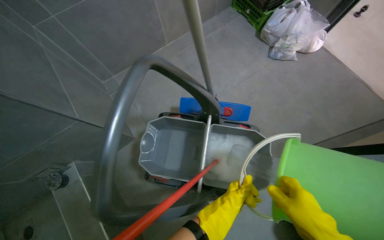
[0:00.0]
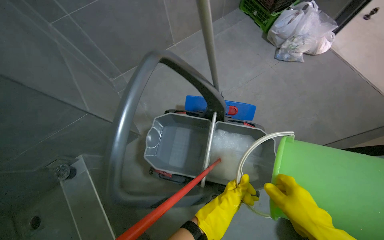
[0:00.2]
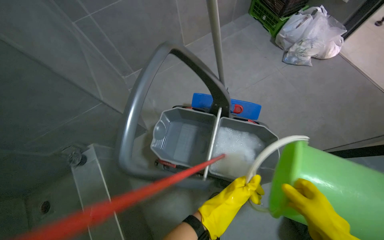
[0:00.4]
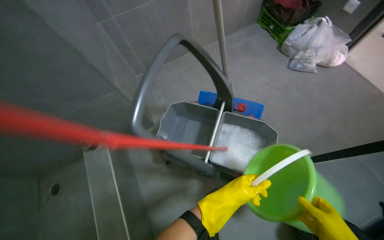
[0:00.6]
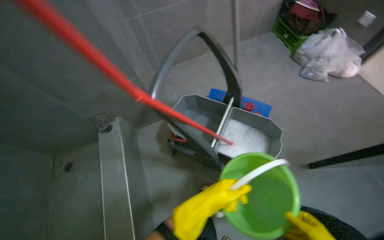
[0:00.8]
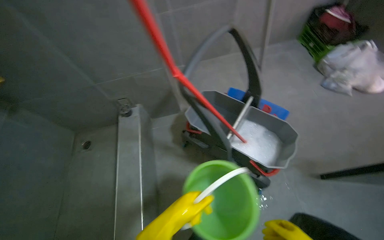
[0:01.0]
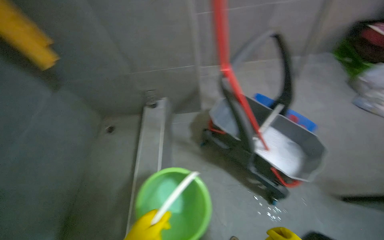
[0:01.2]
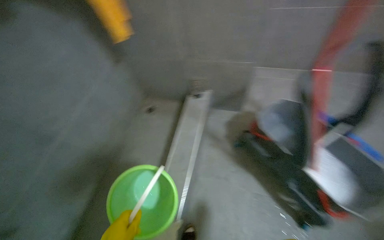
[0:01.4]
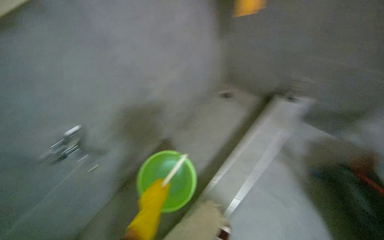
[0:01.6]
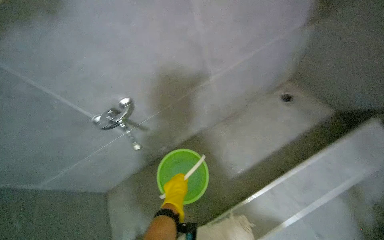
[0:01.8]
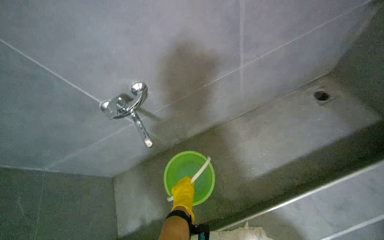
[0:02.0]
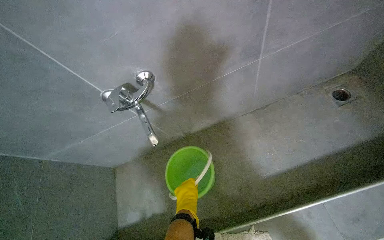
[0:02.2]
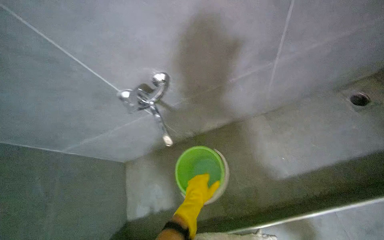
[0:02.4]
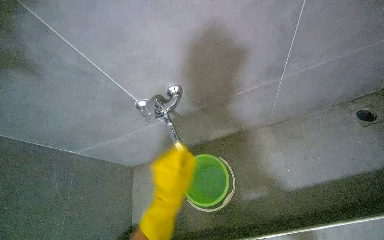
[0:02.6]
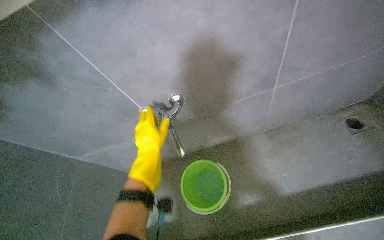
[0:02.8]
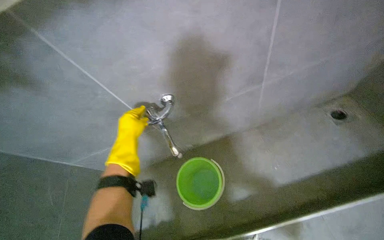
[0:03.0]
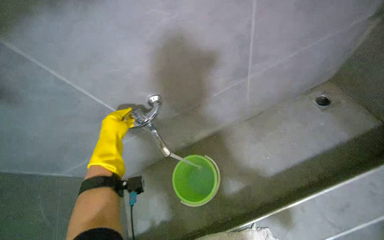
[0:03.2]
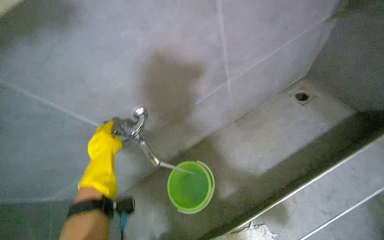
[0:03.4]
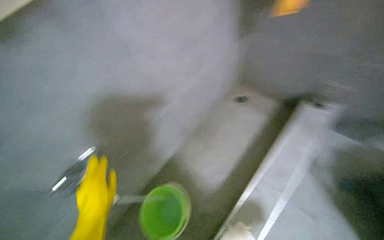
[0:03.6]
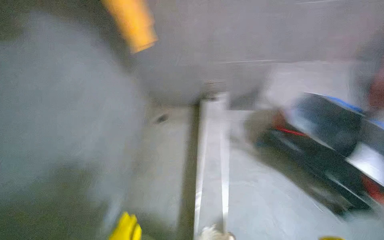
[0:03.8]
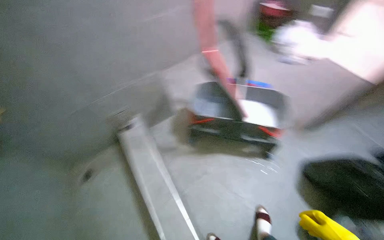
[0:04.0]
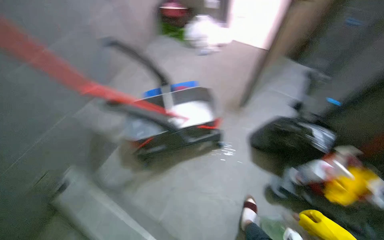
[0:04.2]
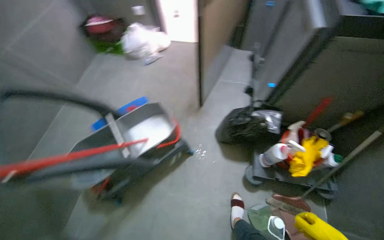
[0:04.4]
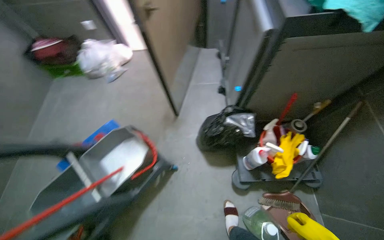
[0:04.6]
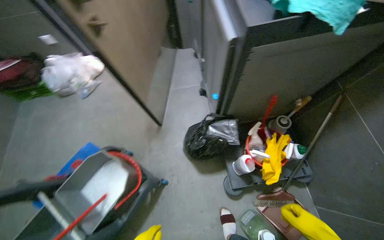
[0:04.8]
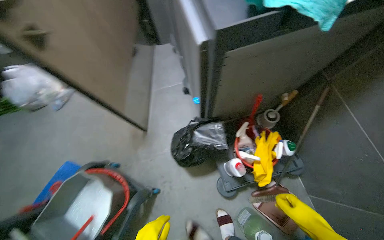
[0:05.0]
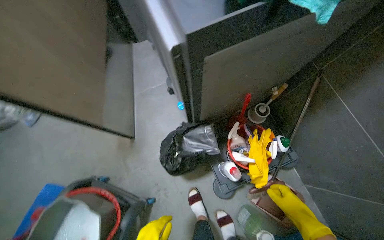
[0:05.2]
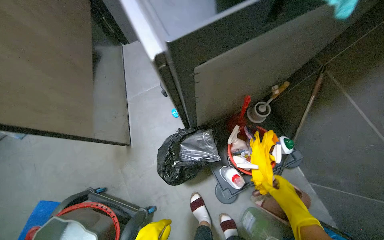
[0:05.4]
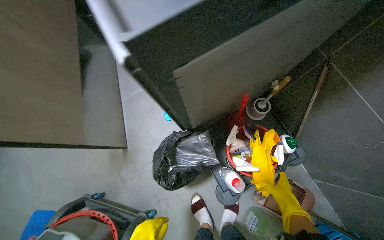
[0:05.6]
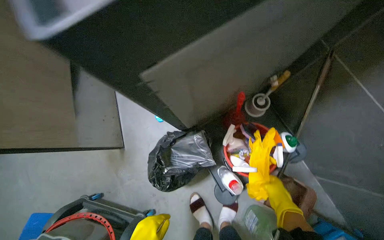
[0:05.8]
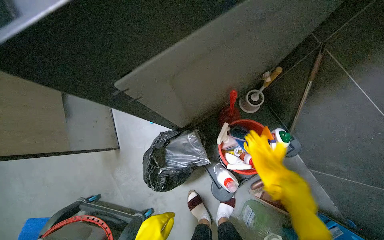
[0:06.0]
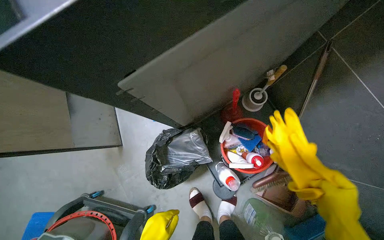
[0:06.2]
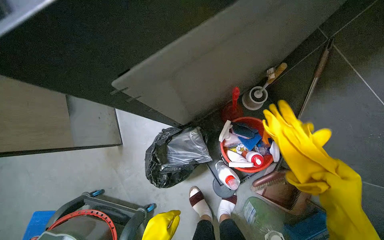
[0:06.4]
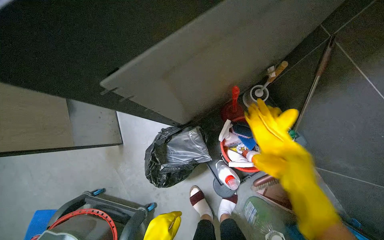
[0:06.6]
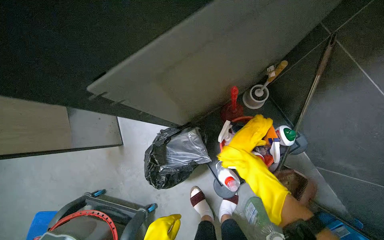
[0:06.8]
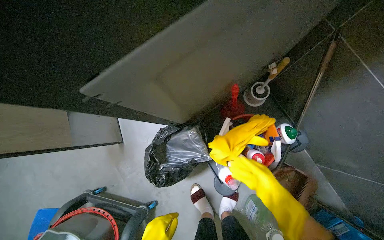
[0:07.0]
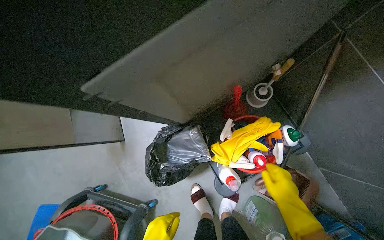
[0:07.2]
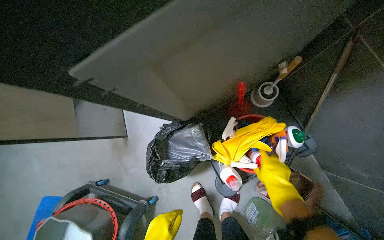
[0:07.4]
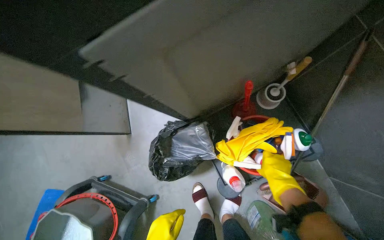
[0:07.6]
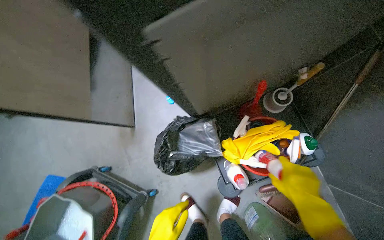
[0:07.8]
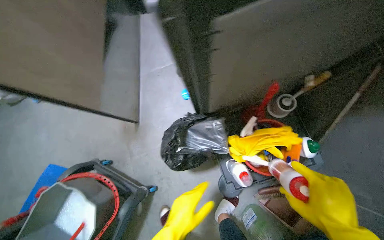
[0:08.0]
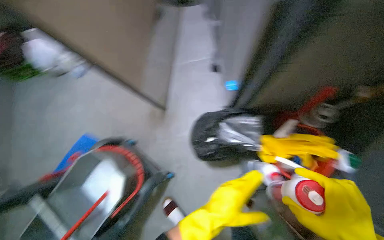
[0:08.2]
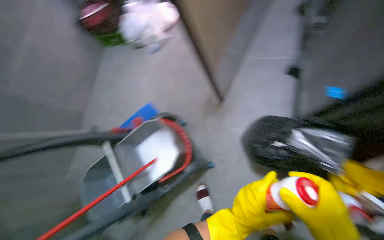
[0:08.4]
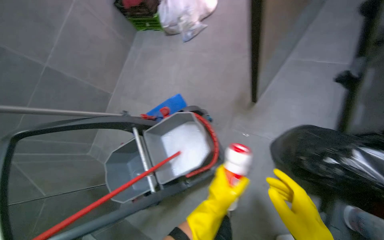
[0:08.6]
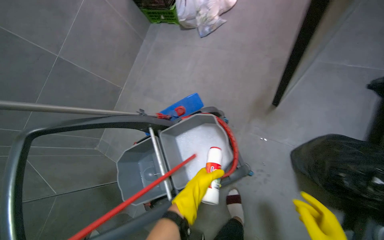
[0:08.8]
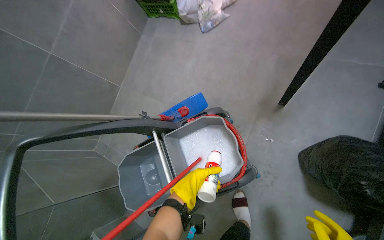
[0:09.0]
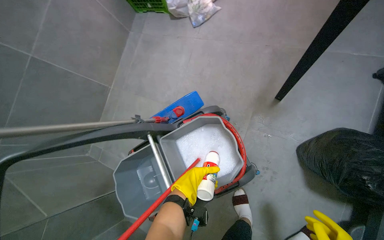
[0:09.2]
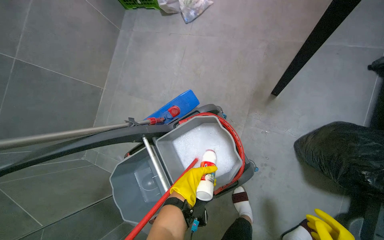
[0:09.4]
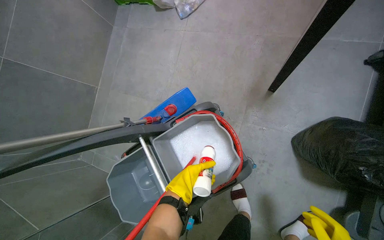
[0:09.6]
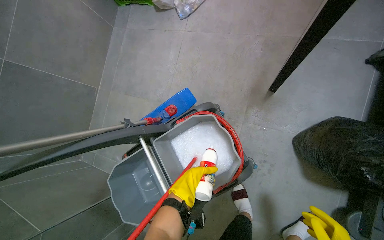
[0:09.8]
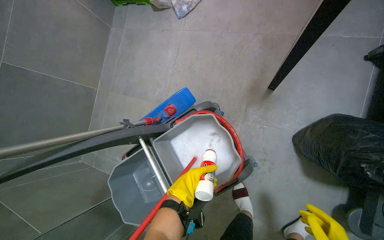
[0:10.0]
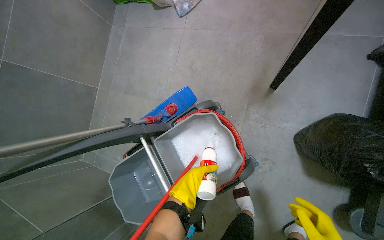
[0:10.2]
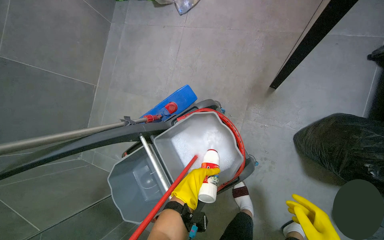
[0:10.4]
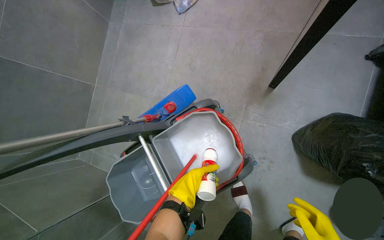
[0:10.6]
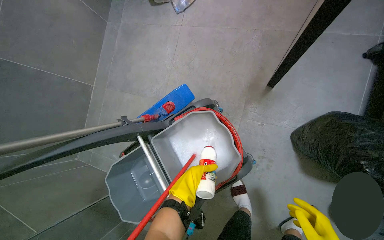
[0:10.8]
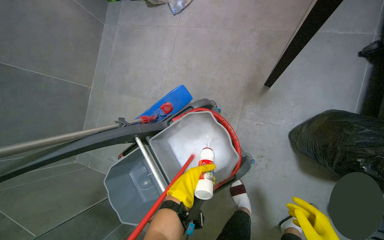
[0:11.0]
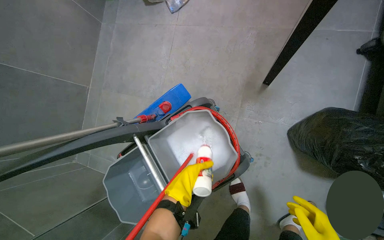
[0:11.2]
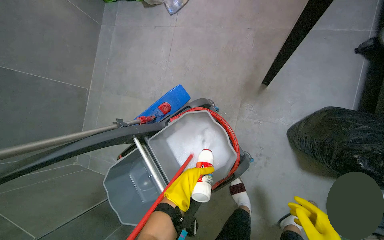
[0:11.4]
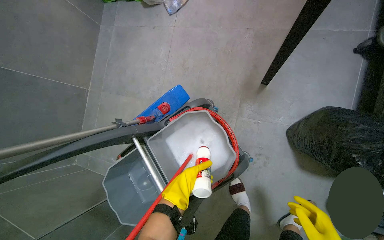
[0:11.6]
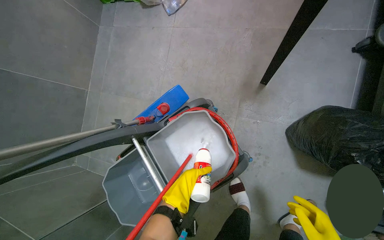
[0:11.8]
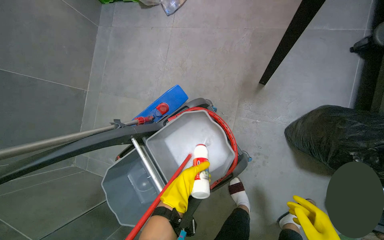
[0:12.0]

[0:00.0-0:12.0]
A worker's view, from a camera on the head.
Job: preparing cleaning supplies.
The whole recording: Preparing cleaning solution in cart. The worker fills a cleaning cart with water and various cleaning agents, putting on gloves during the process.
0:00.0 to 0:01.6: The camera travels some 80 cm. The wearer's head swings some 80 degrees to the left.
0:01.6 to 0:03.0: The wearer's head swings some 20 degrees to the left. The left hand moves up the picture and to the left, approximately 35 cm.
0:03.0 to 0:04.4: The camera travels some 80 cm. The head turns to the right by some 150 degrees. The view tips upward by some 20 degrees.
0:04.4 to 0:06.0: The head travels about 70 cm. The wearer's head swings approximately 45 degrees to the right. The view tips downward by about 15 degrees.
0:06.0 to 0:07.6: The right hand goes nearer and farther, approximately 20 cm each way, reversing 2 times.
0:07.6 to 0:09.0: The wearer moves some 70 cm. The head turns to the left by about 50 degrees.

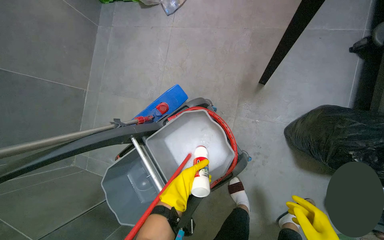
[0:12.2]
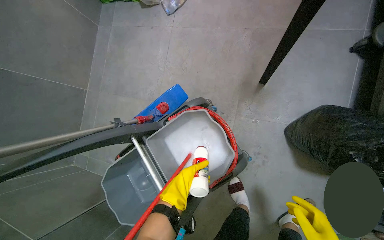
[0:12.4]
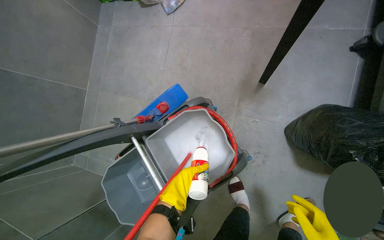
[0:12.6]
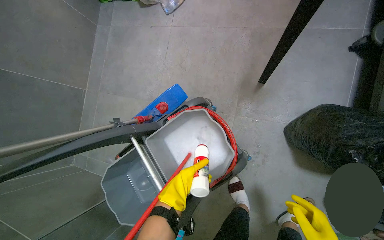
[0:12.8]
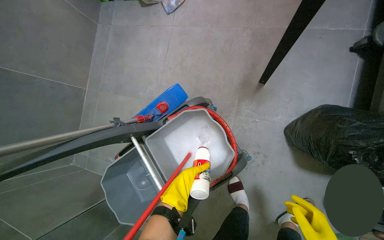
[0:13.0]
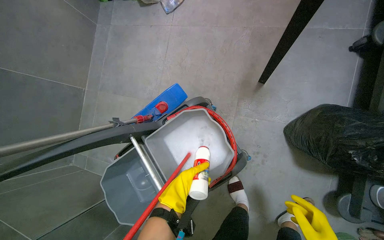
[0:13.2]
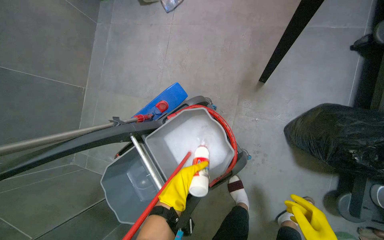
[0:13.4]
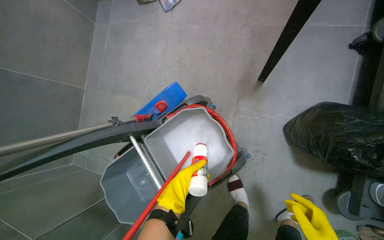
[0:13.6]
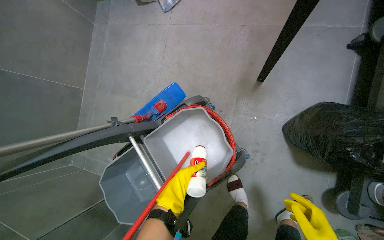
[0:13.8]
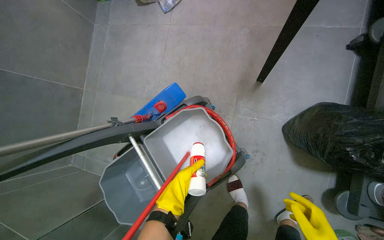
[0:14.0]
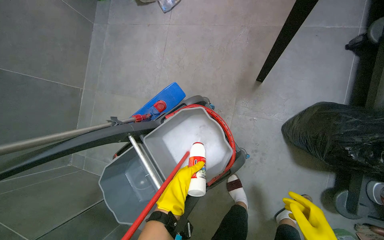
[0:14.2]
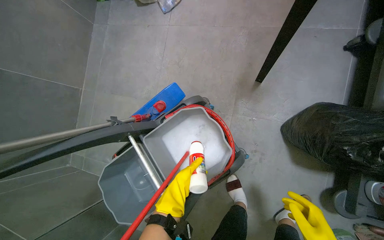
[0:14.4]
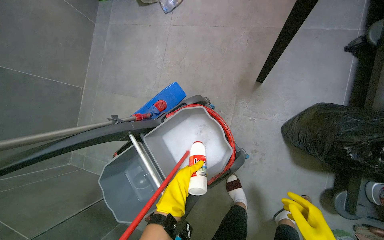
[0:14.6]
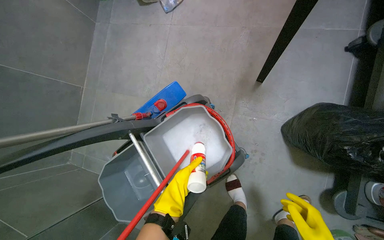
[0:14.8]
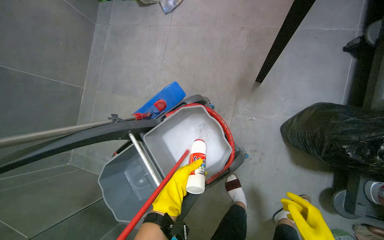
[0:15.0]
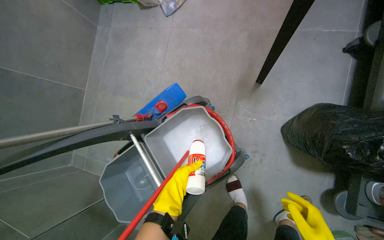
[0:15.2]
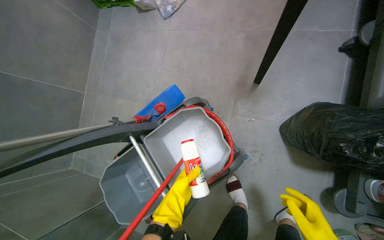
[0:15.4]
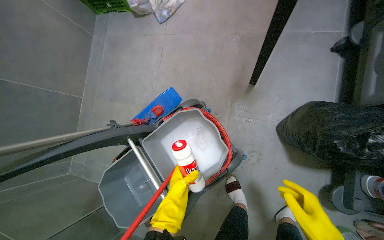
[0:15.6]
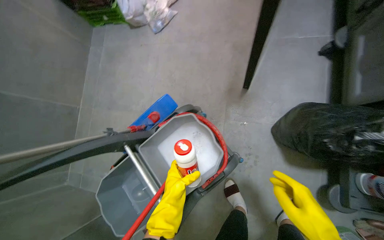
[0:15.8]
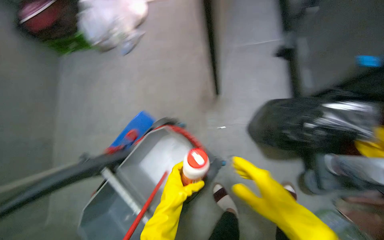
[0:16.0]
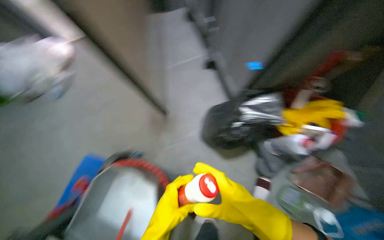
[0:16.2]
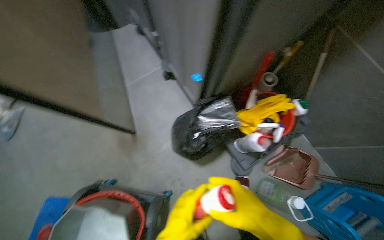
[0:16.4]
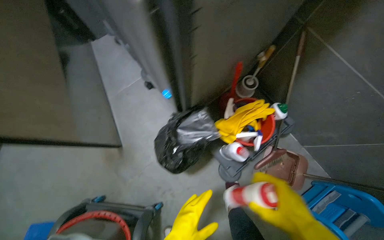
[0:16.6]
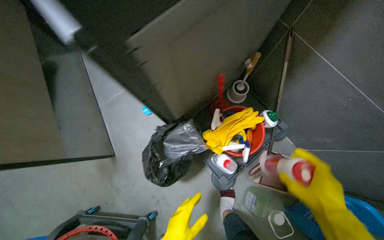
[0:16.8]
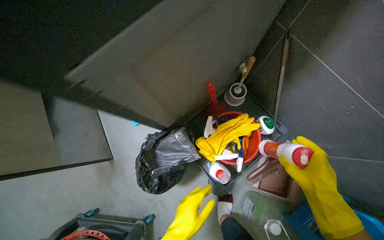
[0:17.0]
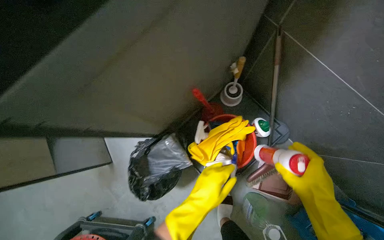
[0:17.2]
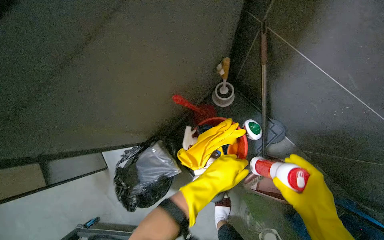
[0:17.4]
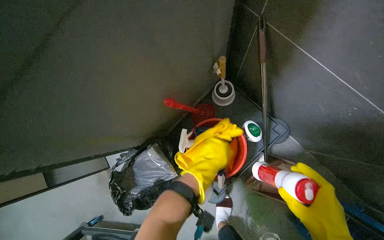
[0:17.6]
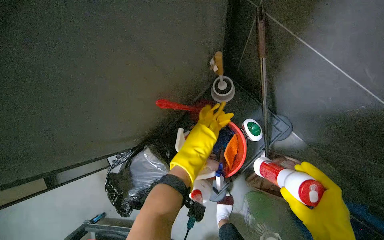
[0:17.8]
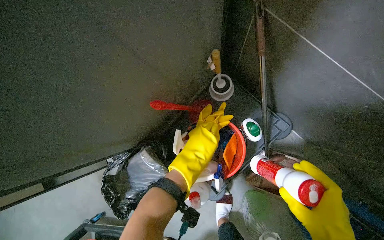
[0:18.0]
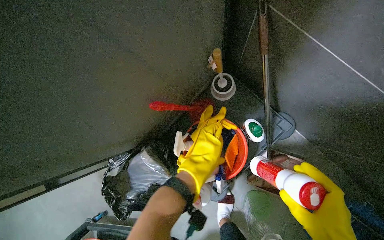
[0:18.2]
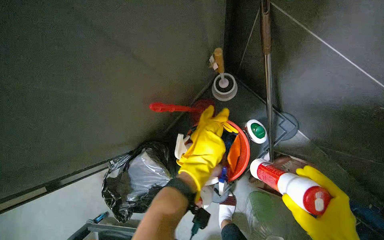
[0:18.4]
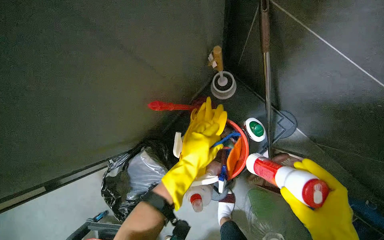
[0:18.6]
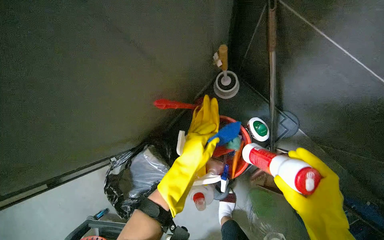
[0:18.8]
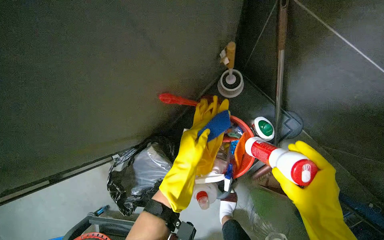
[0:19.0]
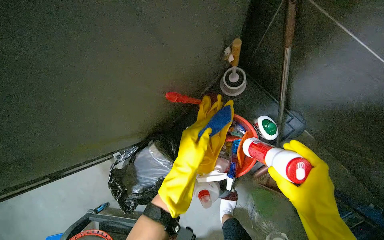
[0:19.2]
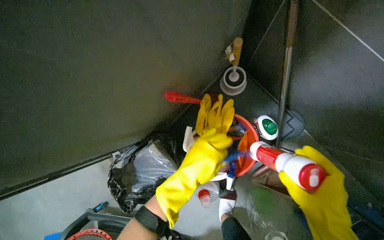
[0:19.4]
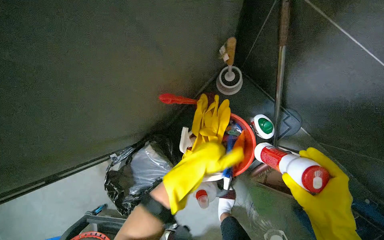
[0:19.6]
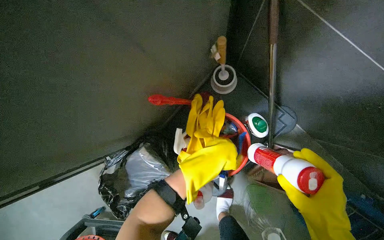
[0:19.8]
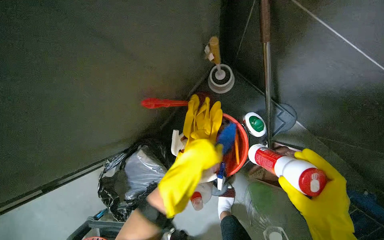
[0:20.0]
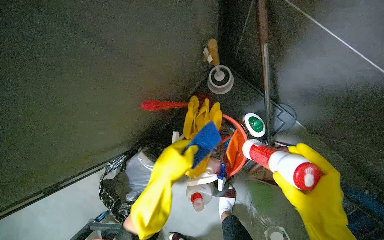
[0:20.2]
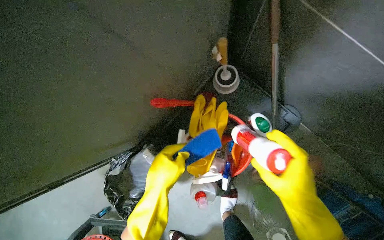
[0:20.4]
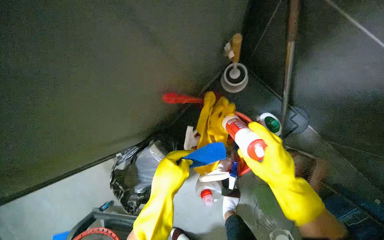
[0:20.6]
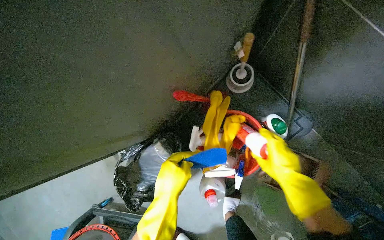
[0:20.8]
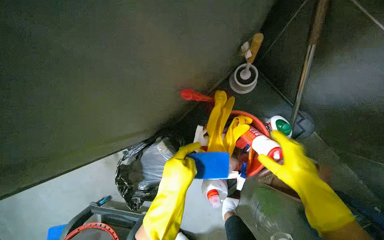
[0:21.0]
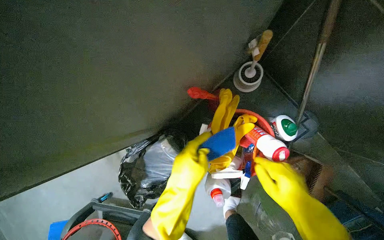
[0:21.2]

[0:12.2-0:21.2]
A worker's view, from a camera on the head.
Job: preparing cleaning supplies.
The whole recording: Preparing cleaning solution in cart. The worker fills a cleaning cart with water and various cleaning agents, putting on gloves during the process.
0:15.2 to 0:16.6: The camera travels about 50 cm. The wearer looks about 50 degrees further to the right. The wearer looks about 15 degrees further upward.
0:16.6 to 0:18.2: The camera is carried about 40 cm.
